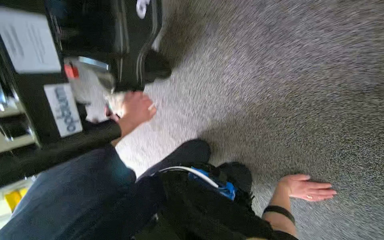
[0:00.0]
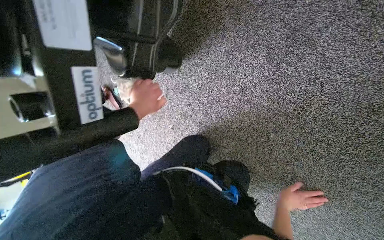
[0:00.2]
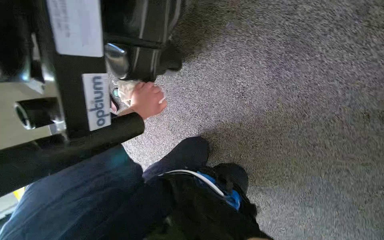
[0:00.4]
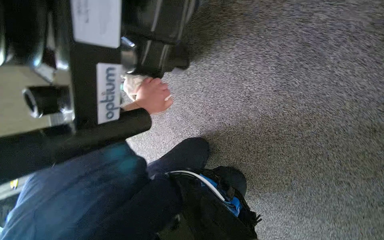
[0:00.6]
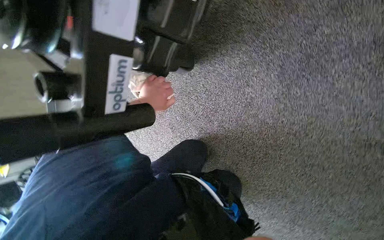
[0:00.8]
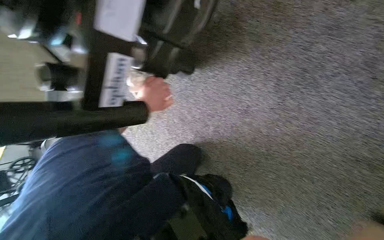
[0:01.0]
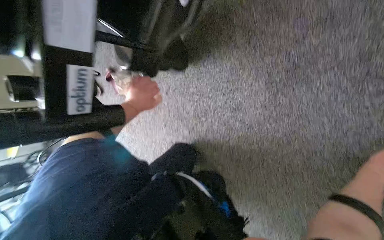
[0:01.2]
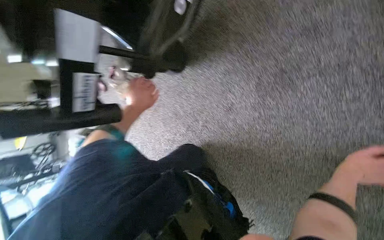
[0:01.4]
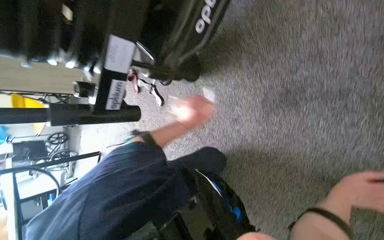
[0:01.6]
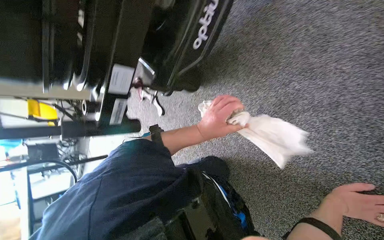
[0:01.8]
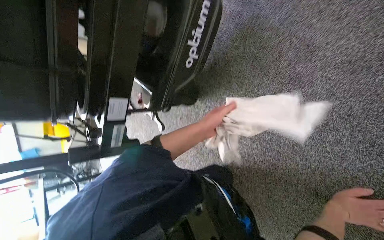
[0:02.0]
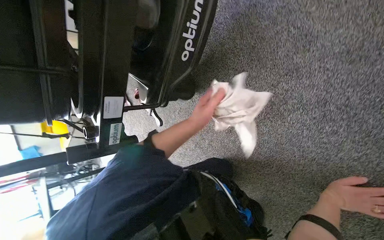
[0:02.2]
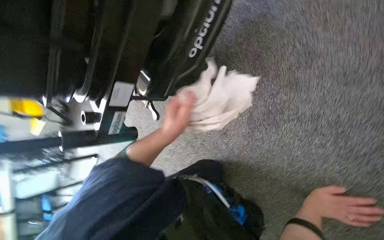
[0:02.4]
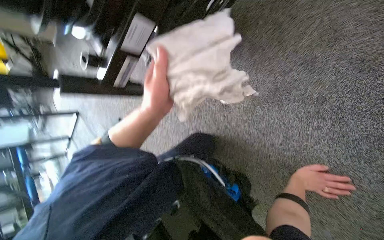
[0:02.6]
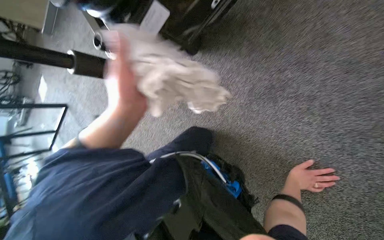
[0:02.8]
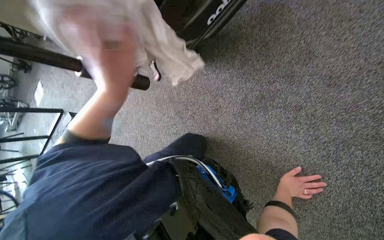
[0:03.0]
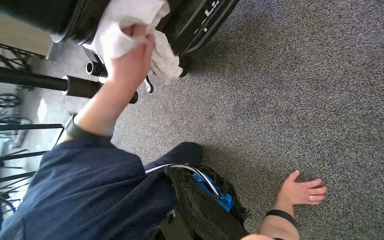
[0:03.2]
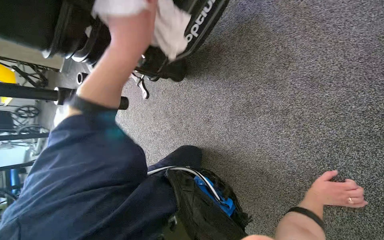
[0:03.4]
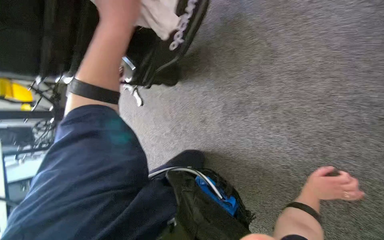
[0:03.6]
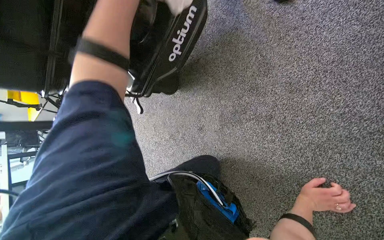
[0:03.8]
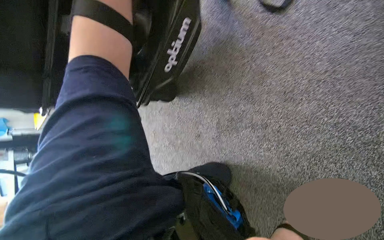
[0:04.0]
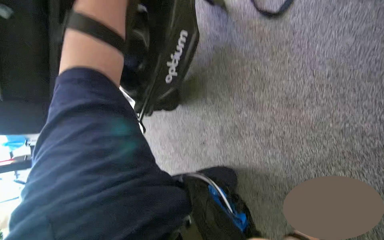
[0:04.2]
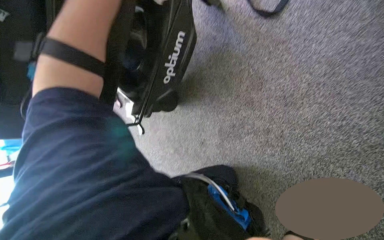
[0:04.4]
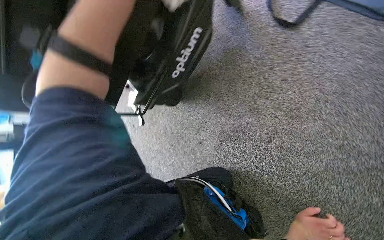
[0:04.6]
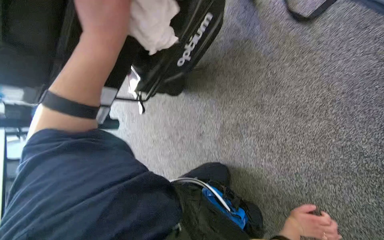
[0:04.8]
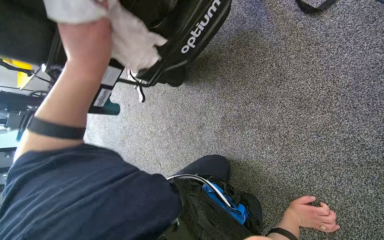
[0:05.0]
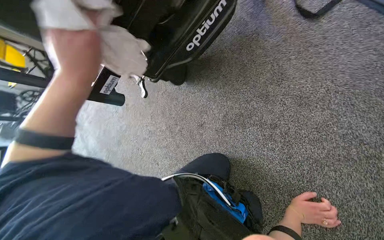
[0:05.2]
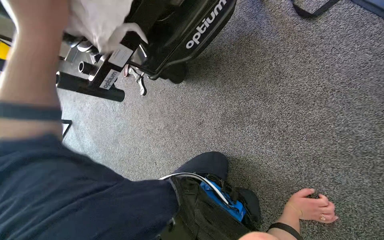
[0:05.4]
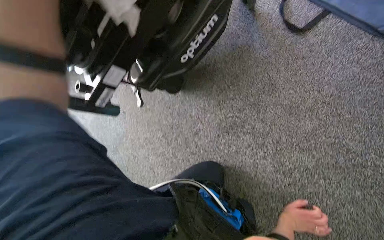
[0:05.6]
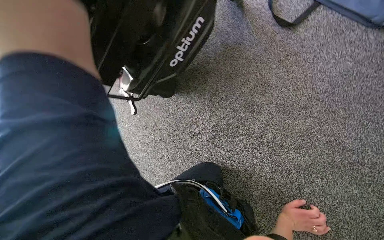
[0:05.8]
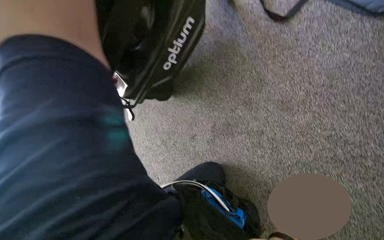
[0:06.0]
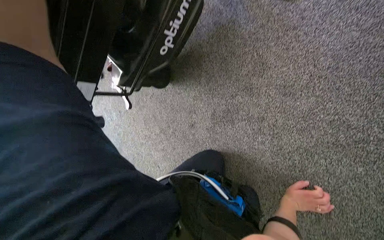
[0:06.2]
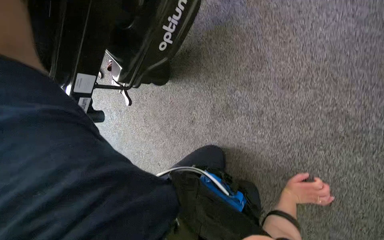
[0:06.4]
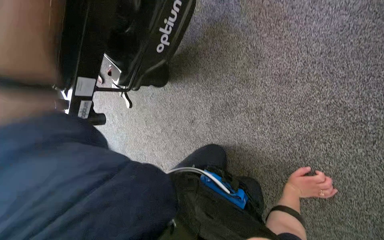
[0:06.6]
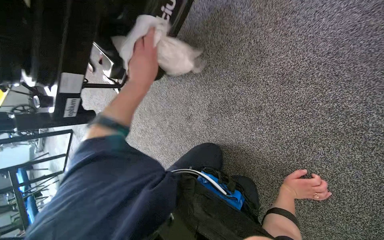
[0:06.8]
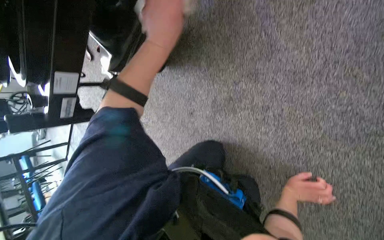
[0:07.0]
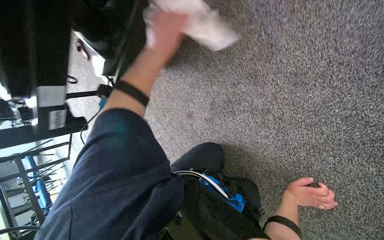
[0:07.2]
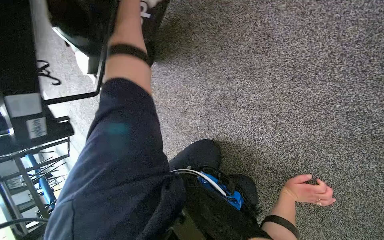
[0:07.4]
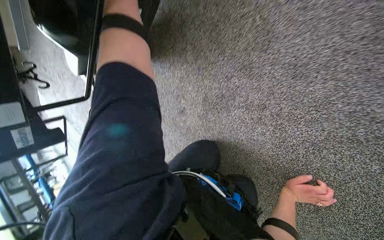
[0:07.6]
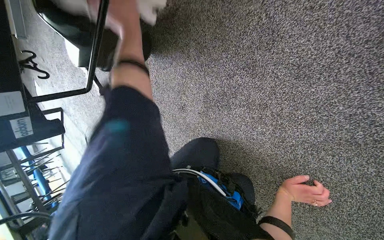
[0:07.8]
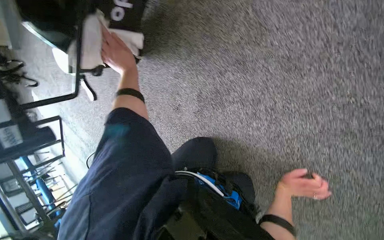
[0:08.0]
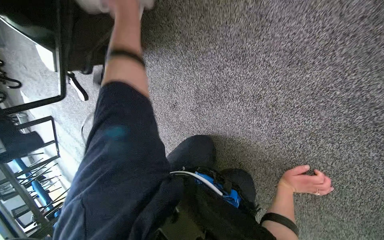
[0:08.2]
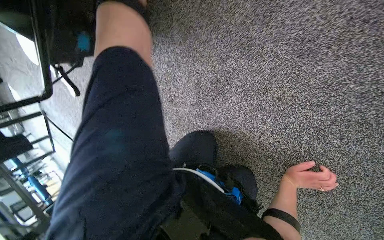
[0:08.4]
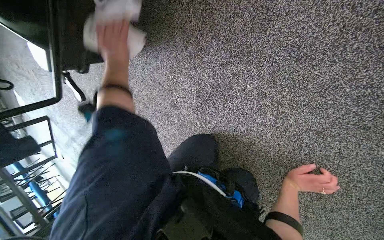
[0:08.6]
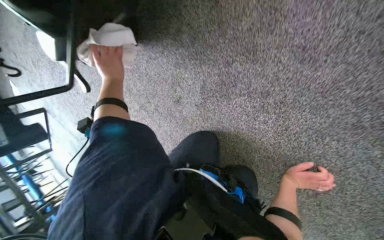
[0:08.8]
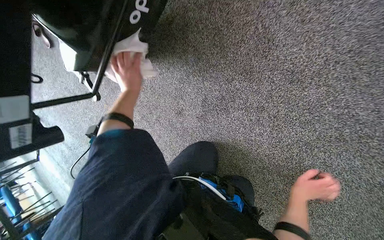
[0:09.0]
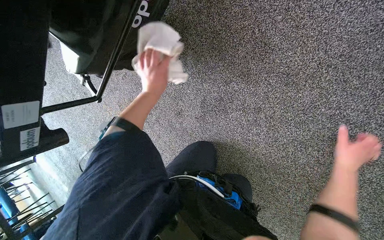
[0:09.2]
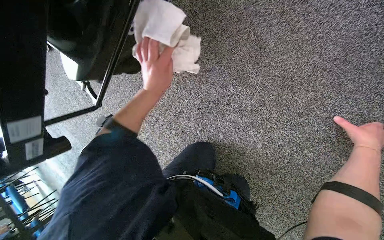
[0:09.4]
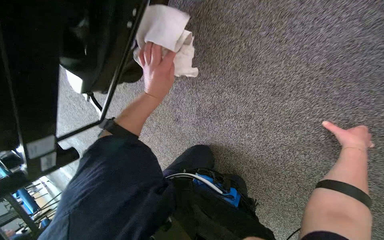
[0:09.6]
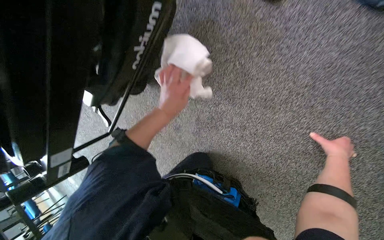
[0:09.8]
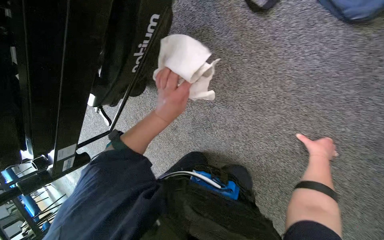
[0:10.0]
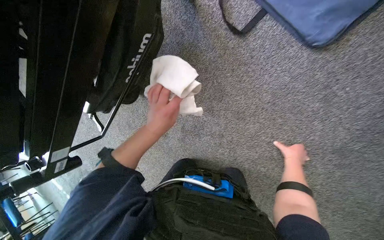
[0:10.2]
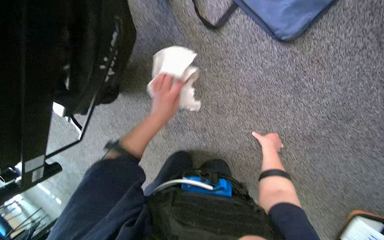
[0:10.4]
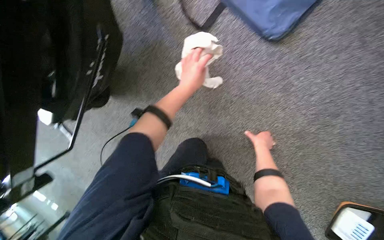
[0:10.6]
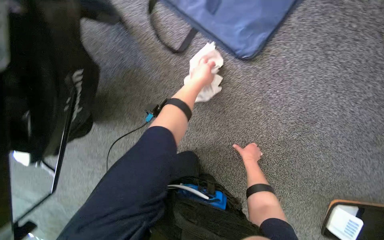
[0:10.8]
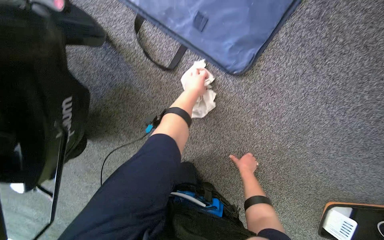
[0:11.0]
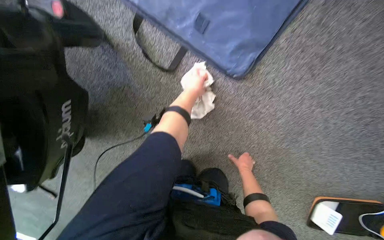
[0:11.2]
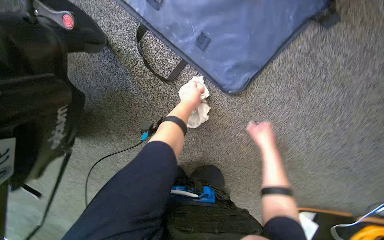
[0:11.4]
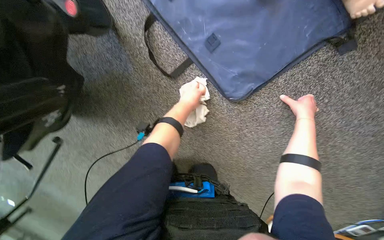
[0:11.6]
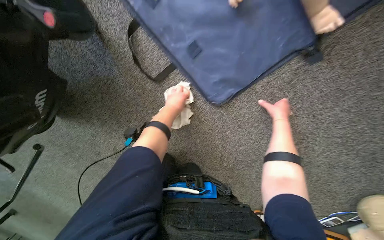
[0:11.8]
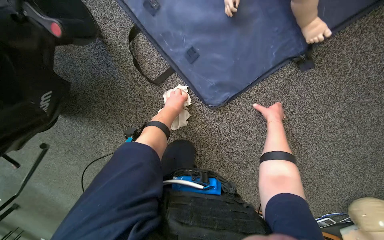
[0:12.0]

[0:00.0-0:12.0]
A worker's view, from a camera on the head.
Job: wiping surfaces.
The whole recording: Wiping stretcher frame. The worker wipes the metal frame and various components of the stretcher.
0:00.0 to 0:01.6: The scene rotates clockwise by some 30 degrees. The left hand heads to the right, covering roughly 15 cm.
0:01.6 to 0:03.0: The left hand goes some 30 cm nearer to the camera and to the left. Meanwhile the right hand moves down the picture, about 10 cm.
0:03.0 to 0:04.4: The camera sweeps to the left, by roughly 15 degrees. The right hand is displaced nearer to the camera by about 10 cm.
0:06.0 to 0:07.6: The view tilts some 20 degrees downward.
0:09.0 to 0:10.4: The left hand travels to the right and nearer to the camera by approximately 40 cm. Meanwhile the right hand goes some 25 cm up the picture.

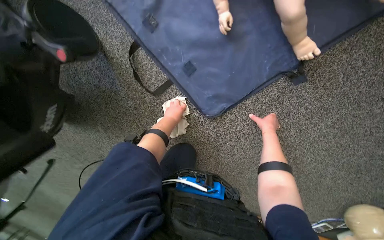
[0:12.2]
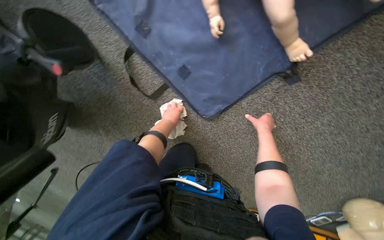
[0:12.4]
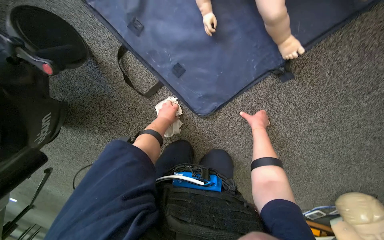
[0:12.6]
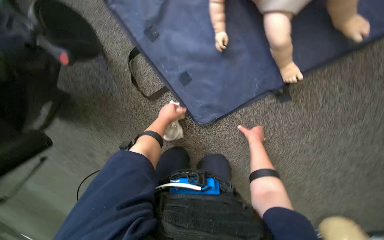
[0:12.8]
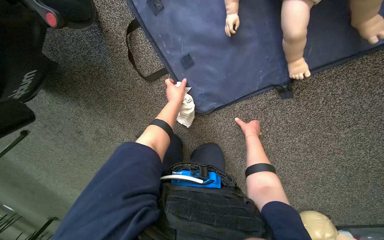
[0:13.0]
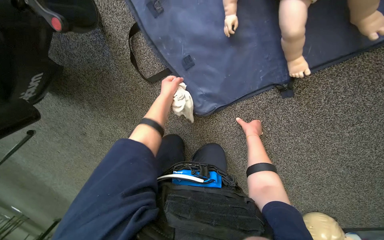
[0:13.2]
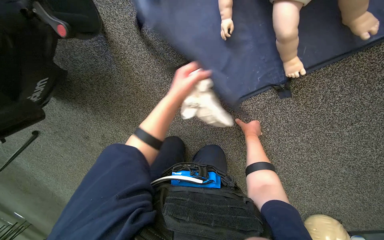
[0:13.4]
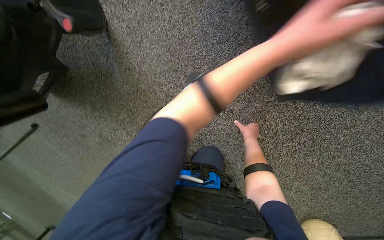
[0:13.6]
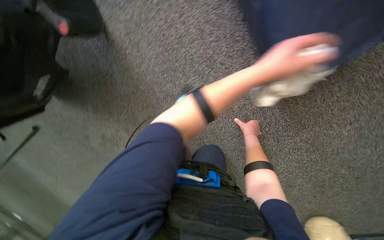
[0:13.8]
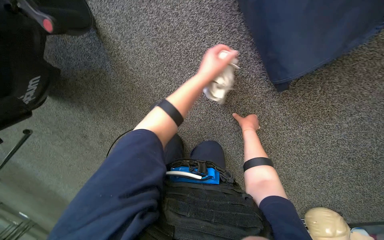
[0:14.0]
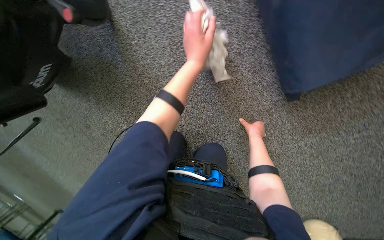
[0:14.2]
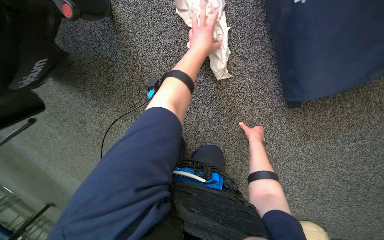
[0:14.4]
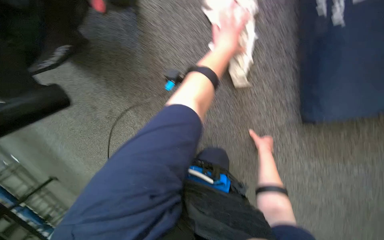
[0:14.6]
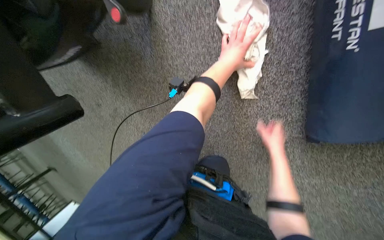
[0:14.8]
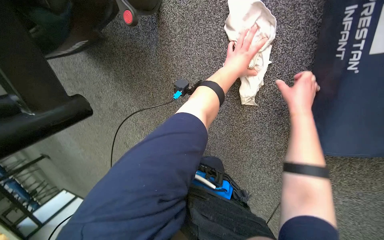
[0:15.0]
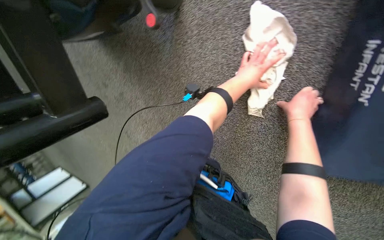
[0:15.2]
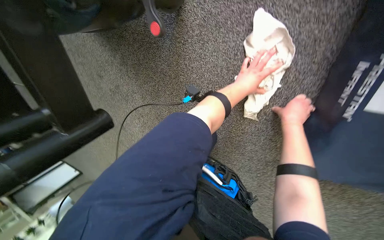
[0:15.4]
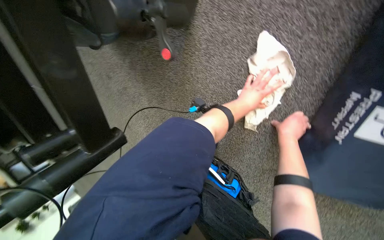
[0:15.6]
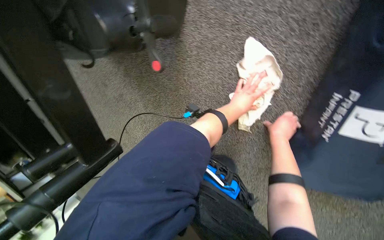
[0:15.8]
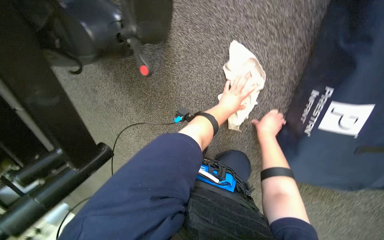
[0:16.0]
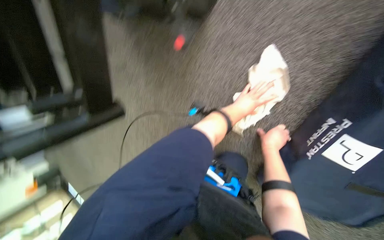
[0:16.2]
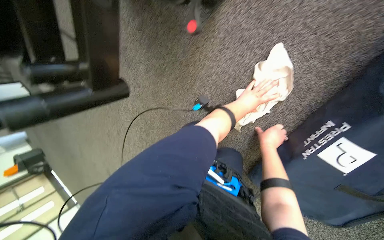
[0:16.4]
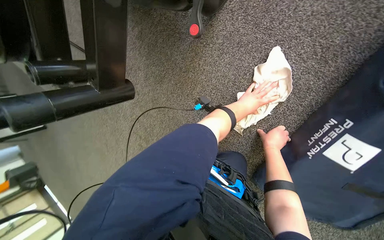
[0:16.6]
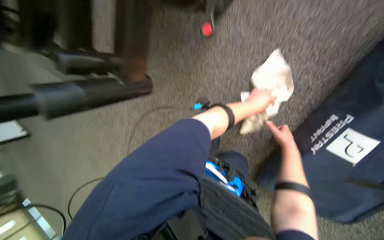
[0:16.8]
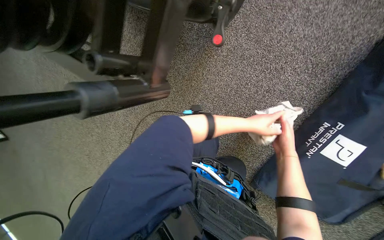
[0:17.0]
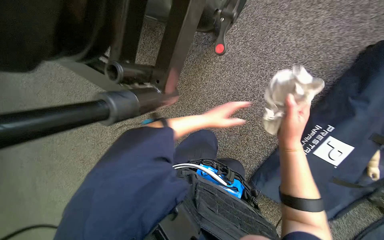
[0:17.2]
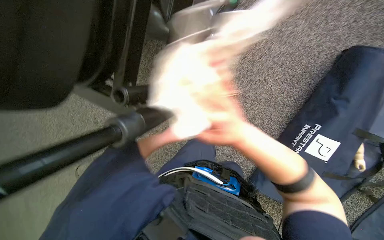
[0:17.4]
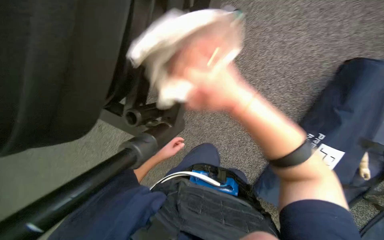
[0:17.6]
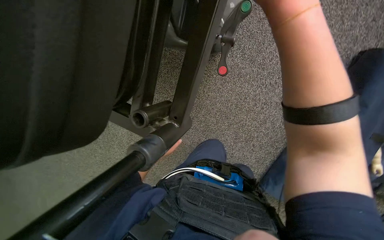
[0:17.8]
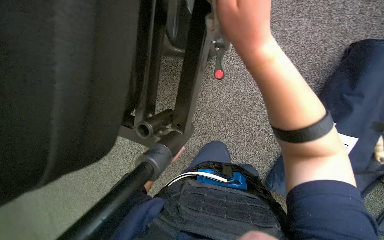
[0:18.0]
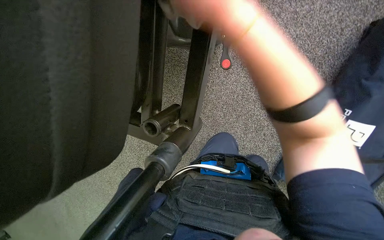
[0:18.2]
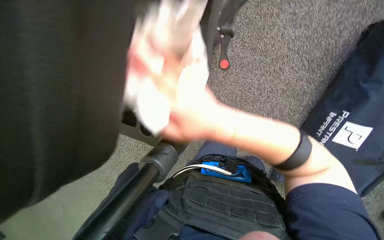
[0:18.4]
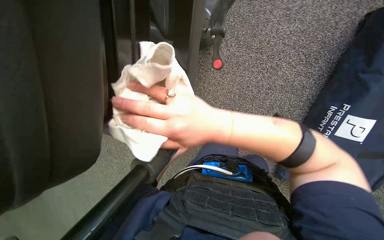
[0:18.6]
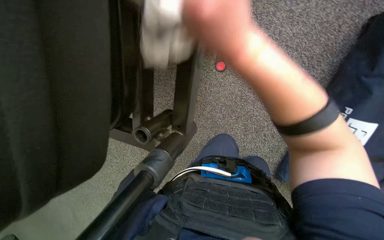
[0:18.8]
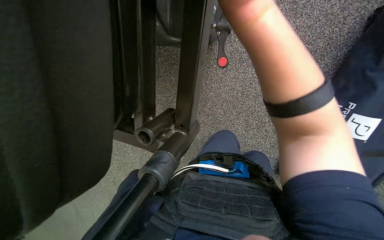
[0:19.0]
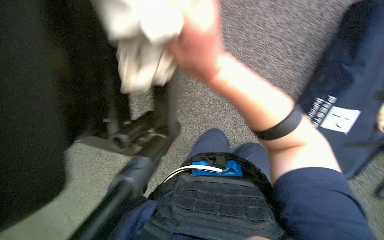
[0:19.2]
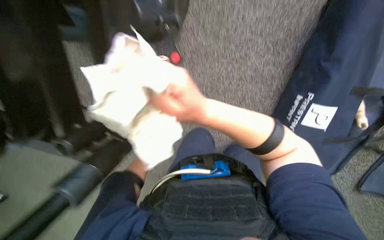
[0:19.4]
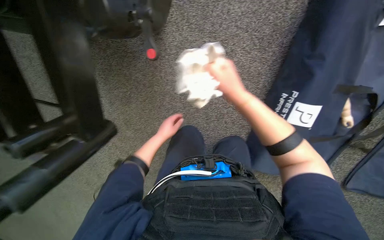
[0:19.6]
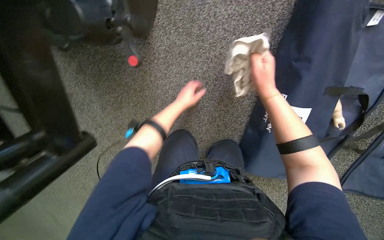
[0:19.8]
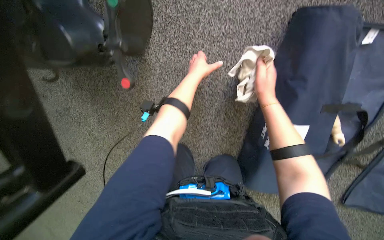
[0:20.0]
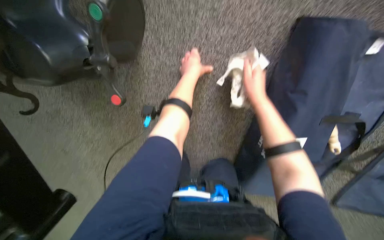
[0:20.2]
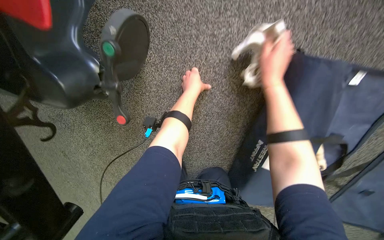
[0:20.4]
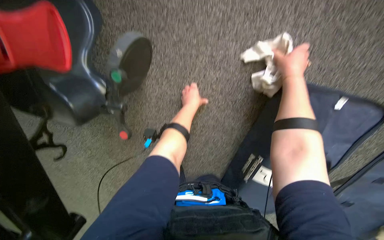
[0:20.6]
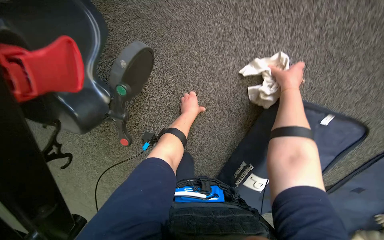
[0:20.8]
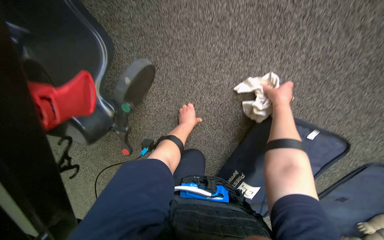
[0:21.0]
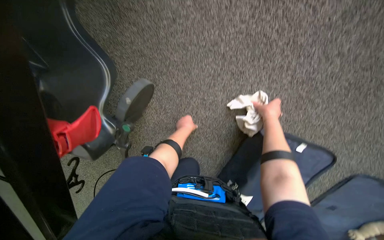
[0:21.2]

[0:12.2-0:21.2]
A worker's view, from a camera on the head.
Job: wiping surfaces.
The whole recording: Wiping stretcher frame. The worker wipes the metal frame and various components of the stretcher.
0:13.8 to 0:15.2: The scene turns roughly 30 degrees clockwise in the picture. The right hand is displaced up the picture and nearer to the camera by some 30 cm.
0:16.6 to 0:18.2: The right hand heads nearer to the camera, up the picture and to the left, covering about 60 cm.
0:18.2 to 0:19.8: The right hand is displaced to the right and farther from the camera by some 40 cm.
